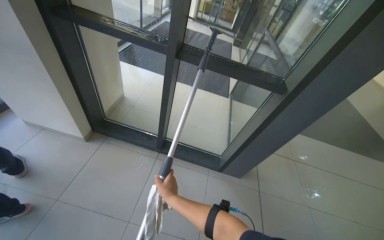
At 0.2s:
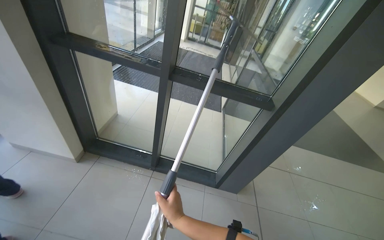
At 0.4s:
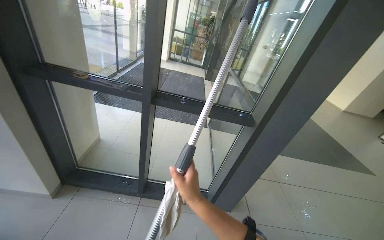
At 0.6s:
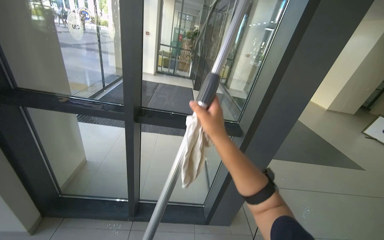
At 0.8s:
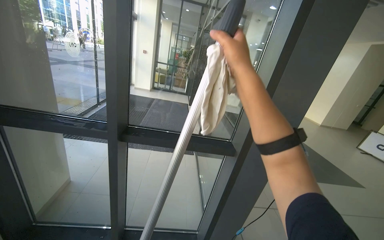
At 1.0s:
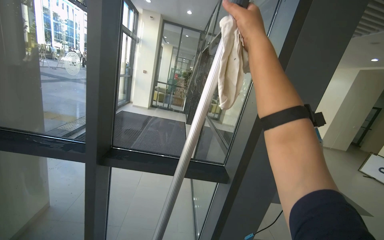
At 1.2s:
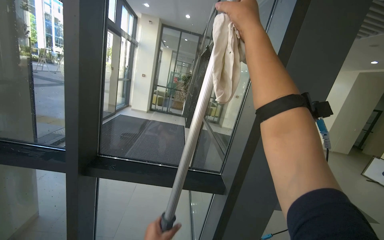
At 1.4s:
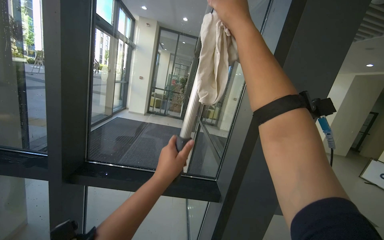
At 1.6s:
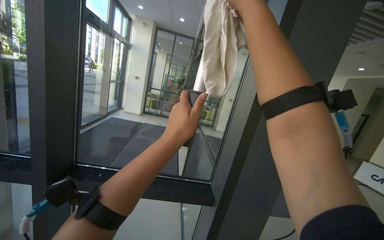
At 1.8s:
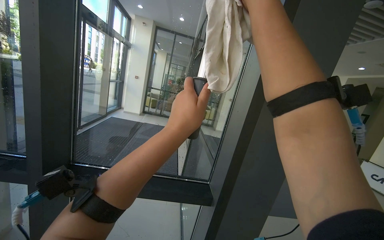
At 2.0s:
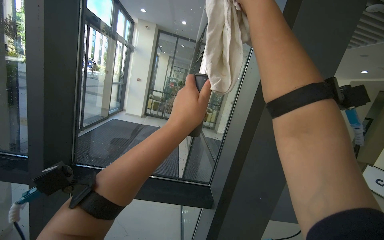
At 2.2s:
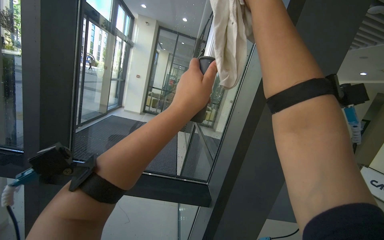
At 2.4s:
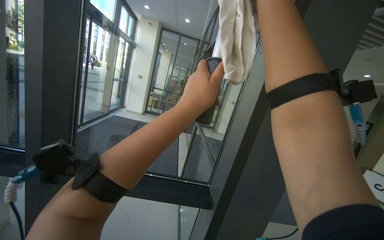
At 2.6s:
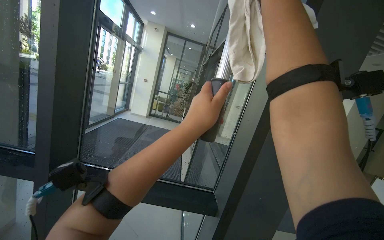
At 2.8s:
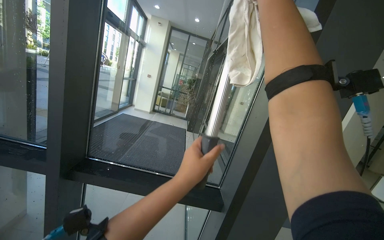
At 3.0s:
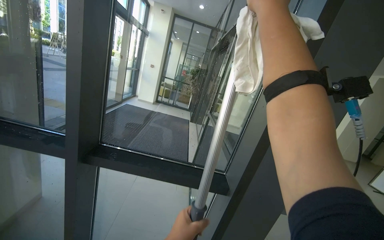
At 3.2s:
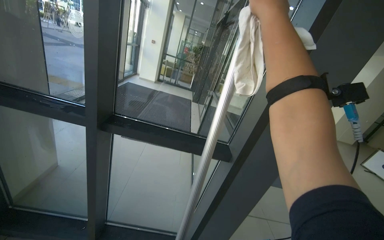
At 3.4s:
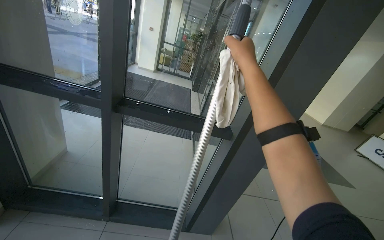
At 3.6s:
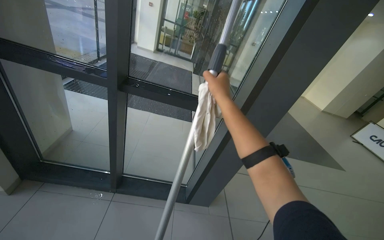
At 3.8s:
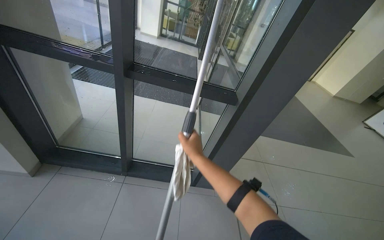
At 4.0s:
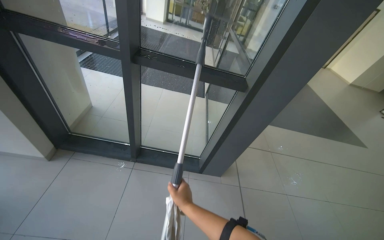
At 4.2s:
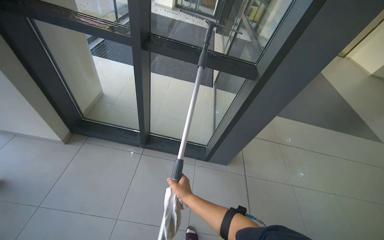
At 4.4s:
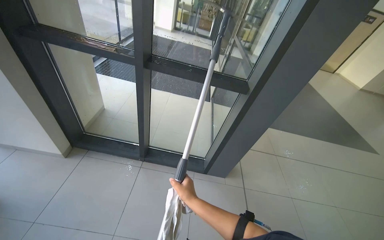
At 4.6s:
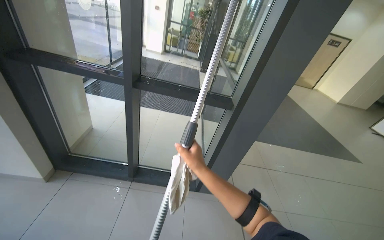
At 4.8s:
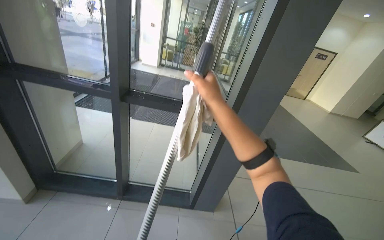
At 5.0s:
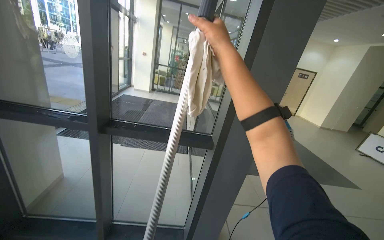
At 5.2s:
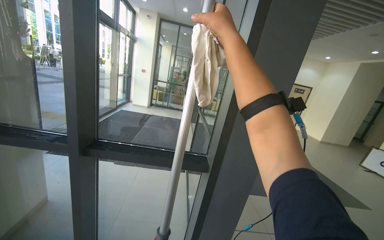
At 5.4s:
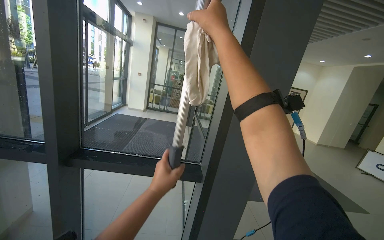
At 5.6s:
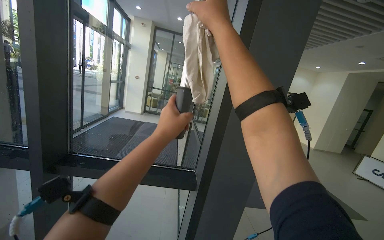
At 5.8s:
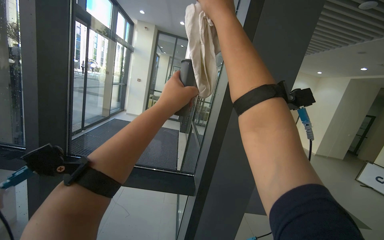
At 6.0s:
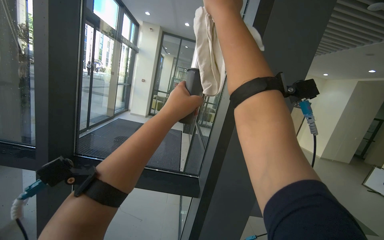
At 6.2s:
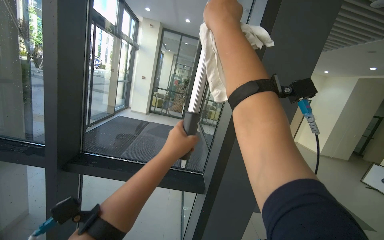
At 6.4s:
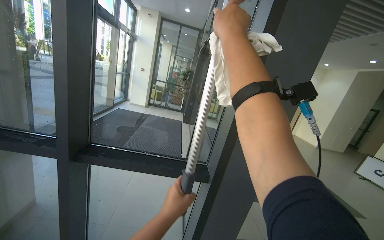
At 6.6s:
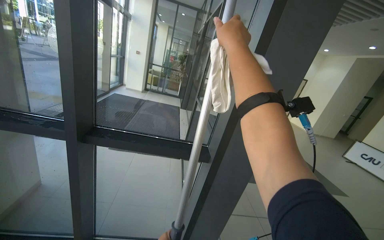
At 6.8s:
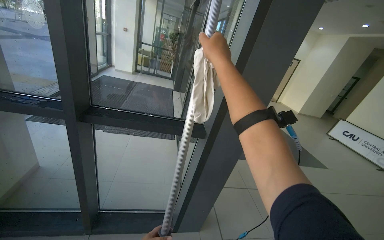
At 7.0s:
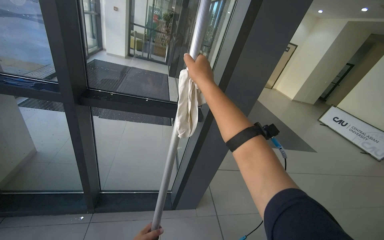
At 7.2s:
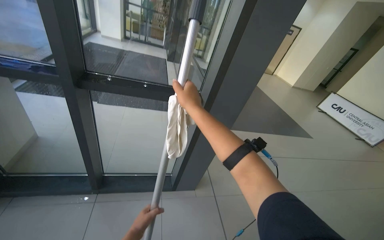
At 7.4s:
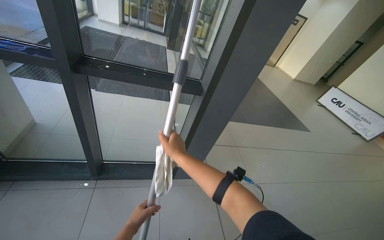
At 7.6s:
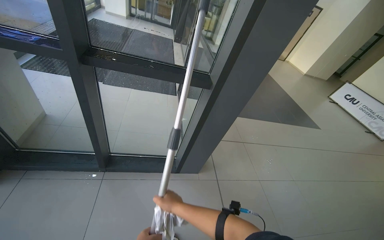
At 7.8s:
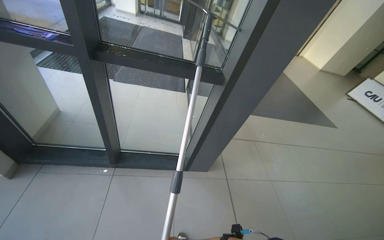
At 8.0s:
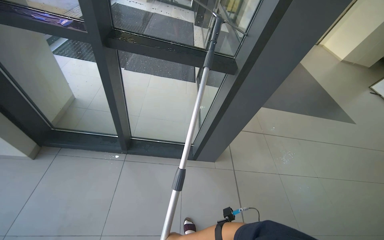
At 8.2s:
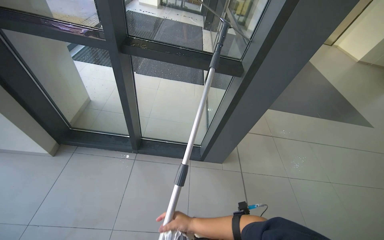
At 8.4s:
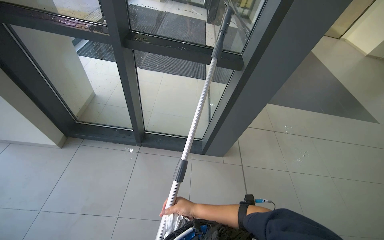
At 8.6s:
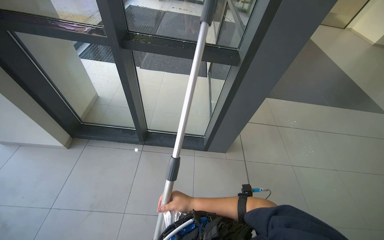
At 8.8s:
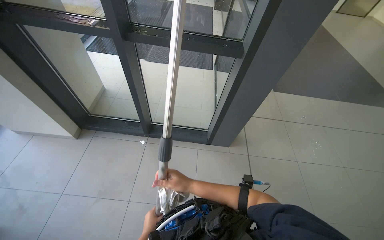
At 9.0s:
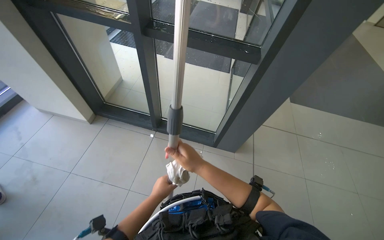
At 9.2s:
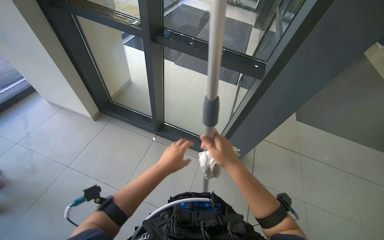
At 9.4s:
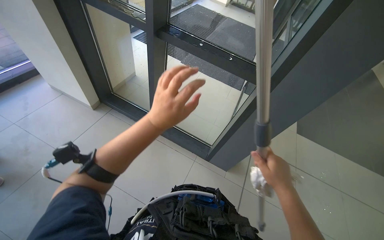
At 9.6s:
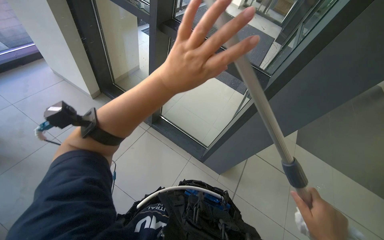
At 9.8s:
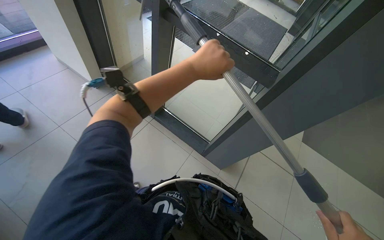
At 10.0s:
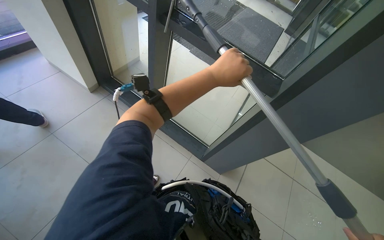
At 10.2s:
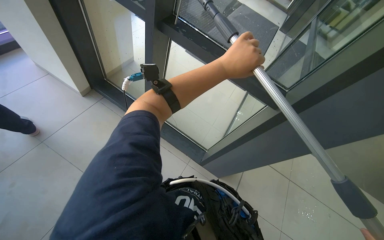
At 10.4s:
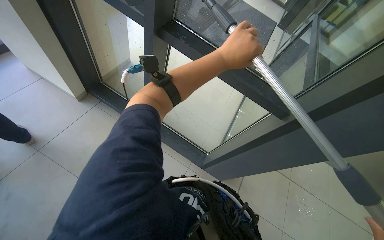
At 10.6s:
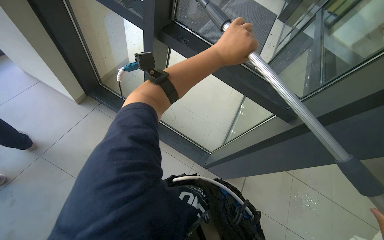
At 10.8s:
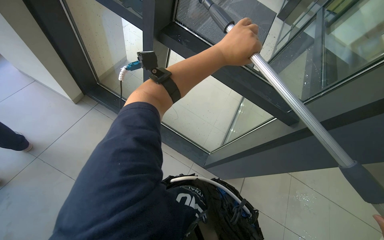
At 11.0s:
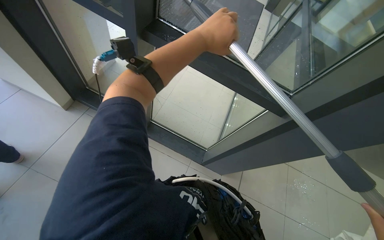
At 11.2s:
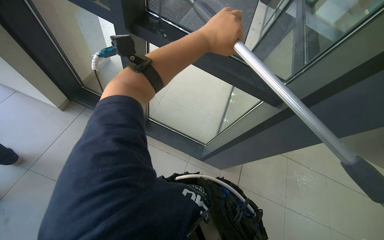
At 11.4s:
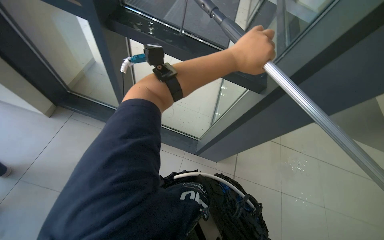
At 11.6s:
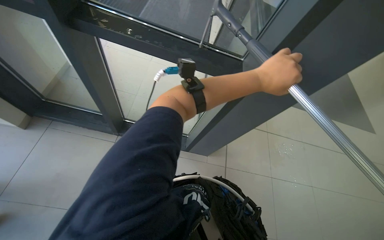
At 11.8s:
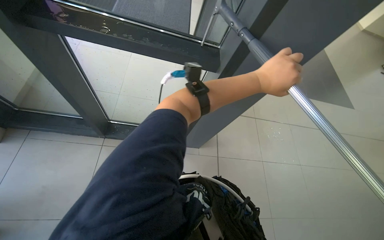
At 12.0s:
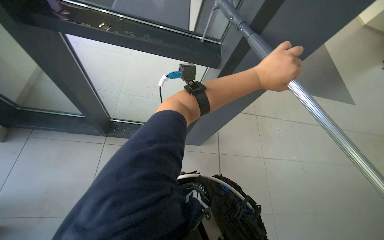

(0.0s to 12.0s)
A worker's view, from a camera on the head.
Job: cleaning windows.
The whole recording: Cleaning glass panels. The worker cleans large glass panels using a long-handled squeegee and a cloth.
0.0s - 1.6s: The view tilts some 30 degrees upward.
3.0s - 4.4s: The view tilts some 25 degrees downward. The right hand travels down the picture by about 80 cm.
4.4s - 6.0s: The view tips upward by about 30 degrees.
6.0s - 7.6s: The camera pitches downward, by some 30 degrees. The right hand moves down the picture, some 80 cm.
7.6s - 9.0s: The camera sweeps to the left, by roughly 20 degrees.
10.4s - 12.0s: The camera travels approximately 40 cm. The head turns to the right by roughly 30 degrees.

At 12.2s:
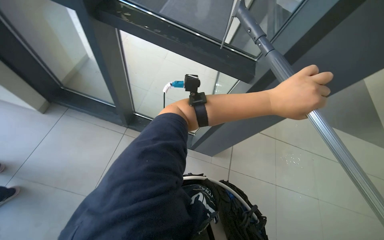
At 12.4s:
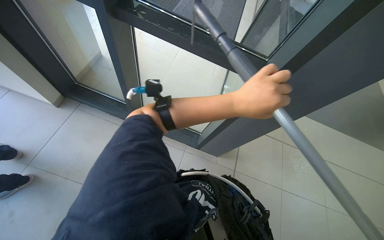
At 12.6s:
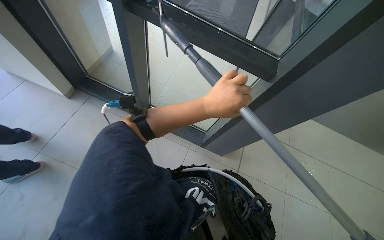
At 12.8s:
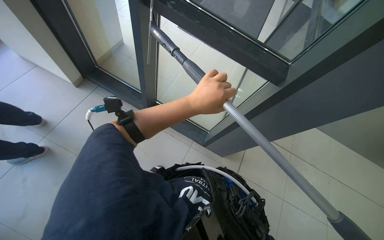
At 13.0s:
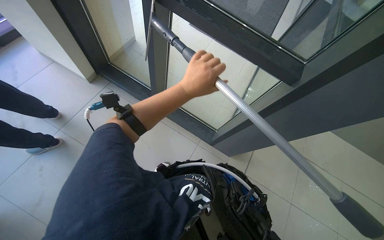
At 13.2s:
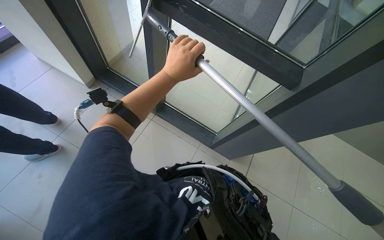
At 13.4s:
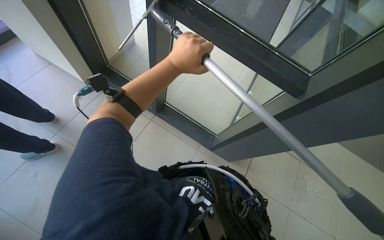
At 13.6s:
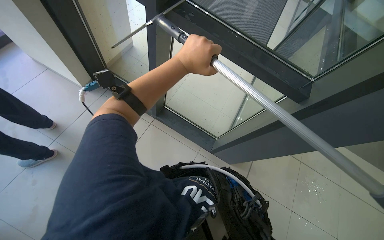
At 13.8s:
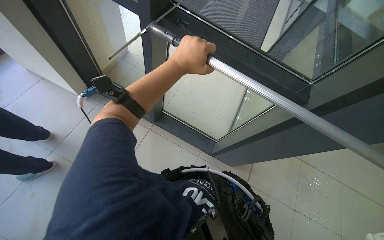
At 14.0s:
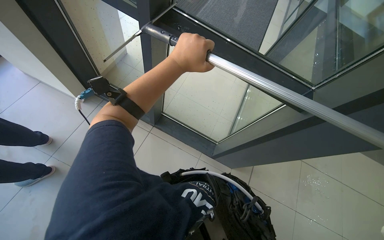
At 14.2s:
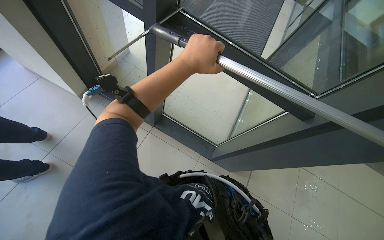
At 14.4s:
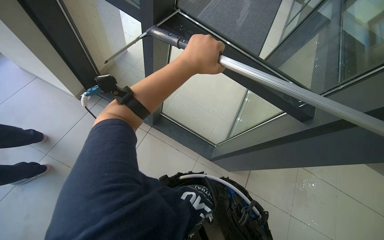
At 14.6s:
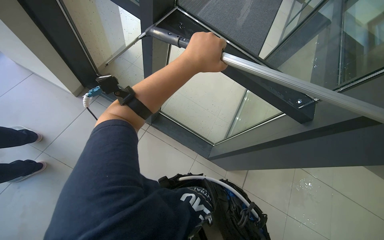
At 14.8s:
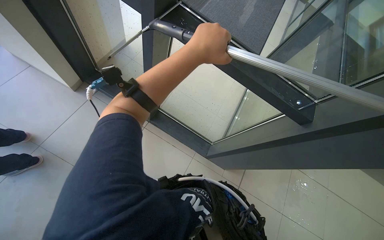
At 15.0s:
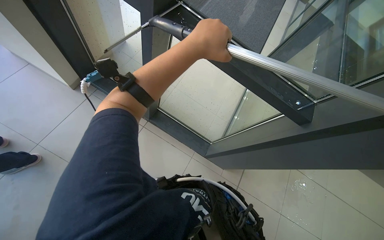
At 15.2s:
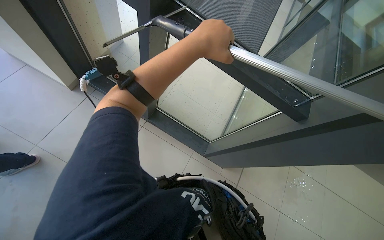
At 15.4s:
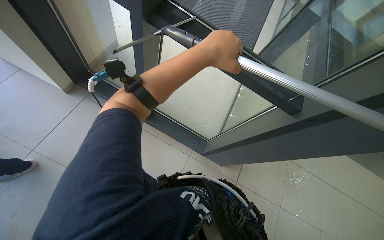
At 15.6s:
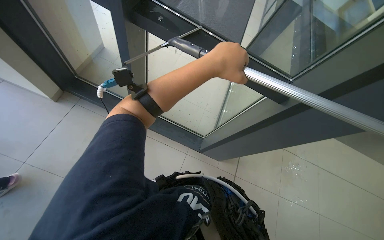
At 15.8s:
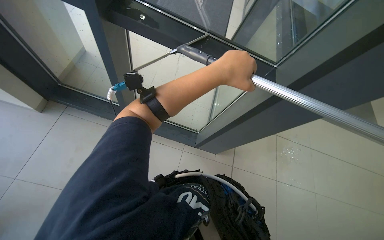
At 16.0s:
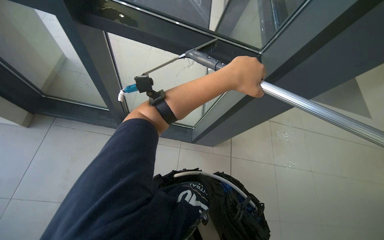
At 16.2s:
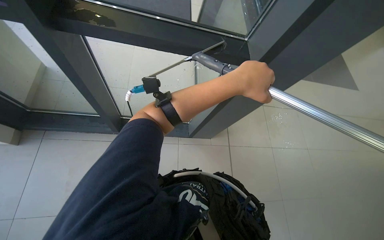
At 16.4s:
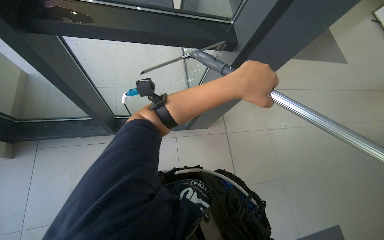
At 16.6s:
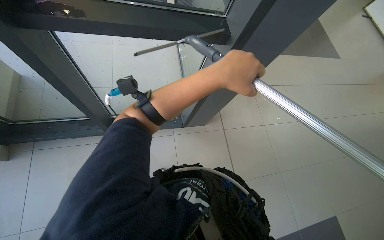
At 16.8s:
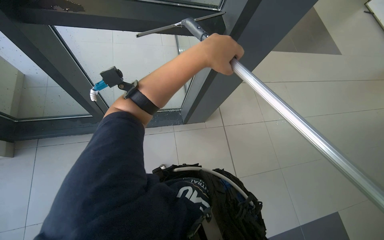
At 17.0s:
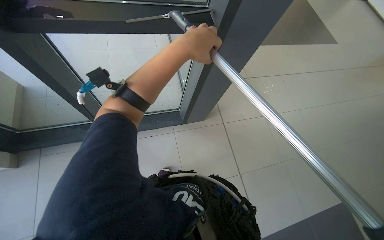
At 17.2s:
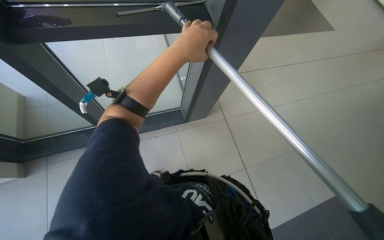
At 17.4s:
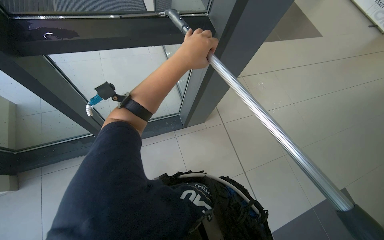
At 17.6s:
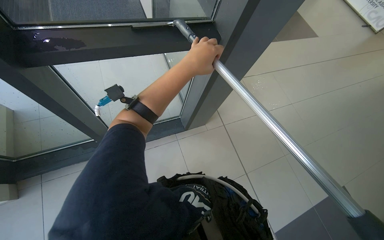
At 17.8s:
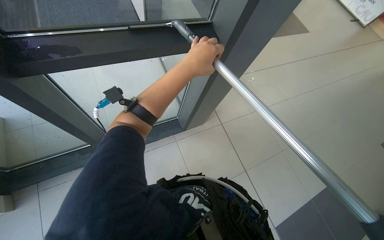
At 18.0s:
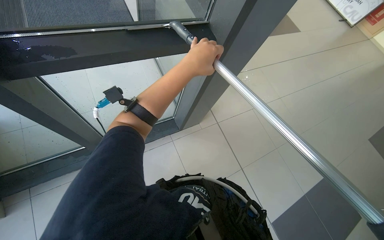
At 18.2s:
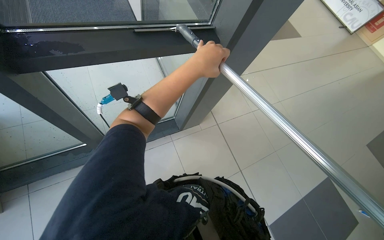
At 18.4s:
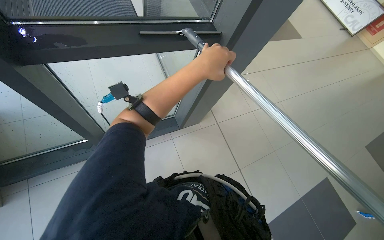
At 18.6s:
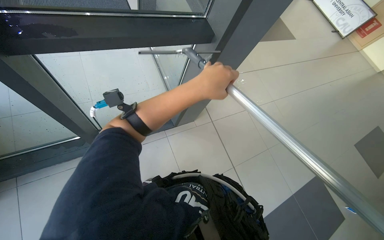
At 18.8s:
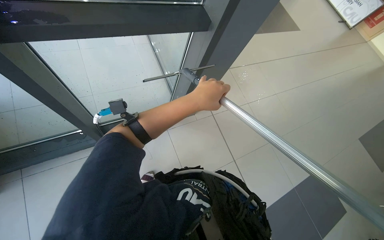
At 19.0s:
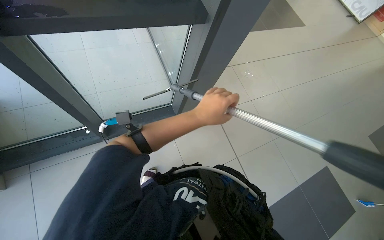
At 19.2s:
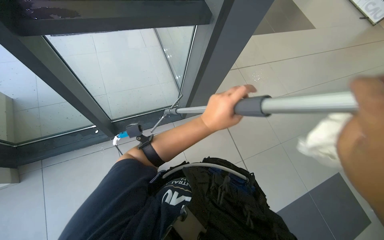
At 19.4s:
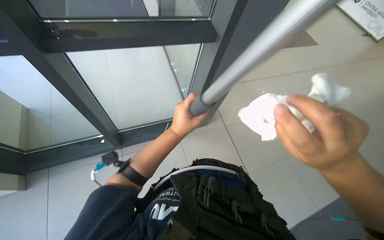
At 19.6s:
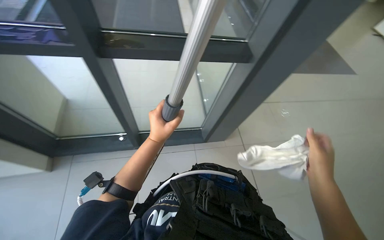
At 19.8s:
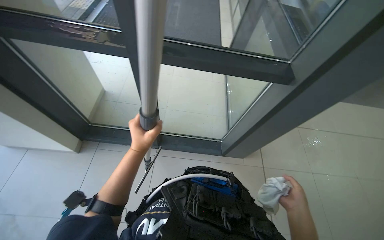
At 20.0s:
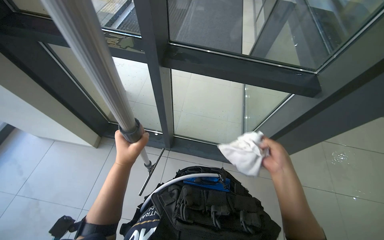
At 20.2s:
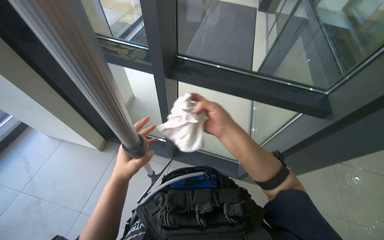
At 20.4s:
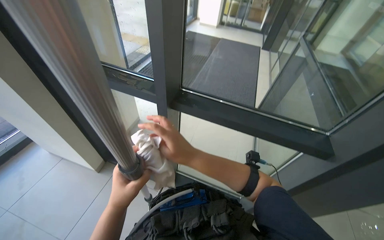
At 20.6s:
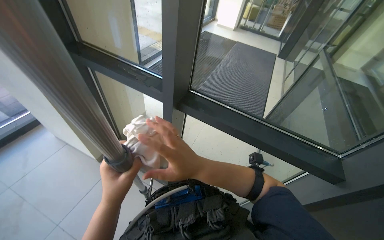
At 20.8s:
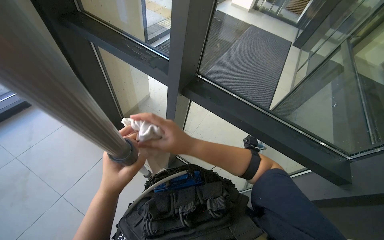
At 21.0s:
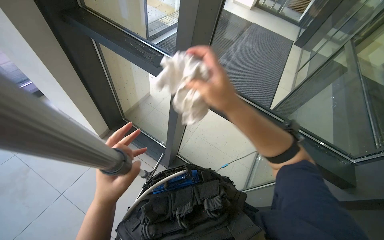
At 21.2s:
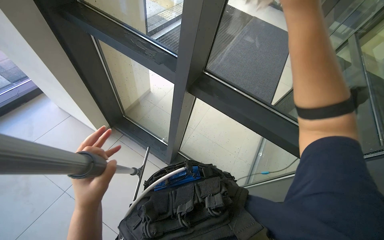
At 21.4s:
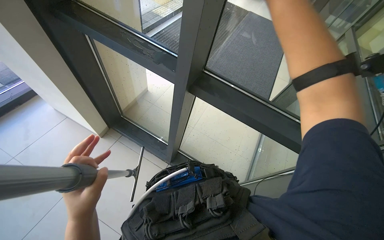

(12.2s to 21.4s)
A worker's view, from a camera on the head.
Job: cleaning windows.
The whole recording: Cleaning glass panels. The worker cleans large glass panels using a long-handled squeegee and a cloth.
15.2s - 16.8s: The wearer's head swings some 35 degrees to the right. The view tips downward by roughly 15 degrees.
18.4s - 19.8s: The left hand travels down the picture and to the left by approximately 25 cm.
19.8s - 21.4s: The wearer's head swings approximately 25 degrees to the left. The right hand is displaced up the picture by roughly 70 cm.
